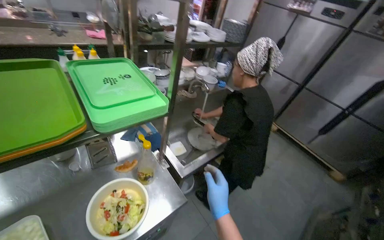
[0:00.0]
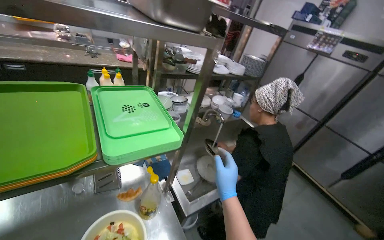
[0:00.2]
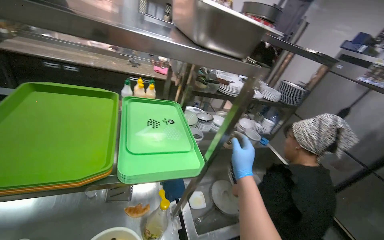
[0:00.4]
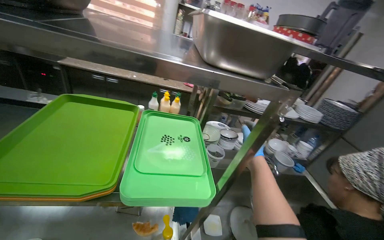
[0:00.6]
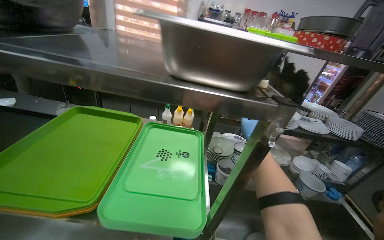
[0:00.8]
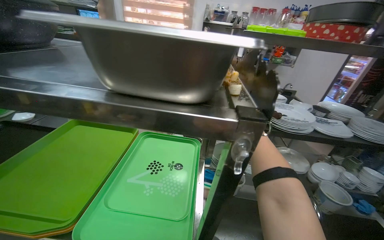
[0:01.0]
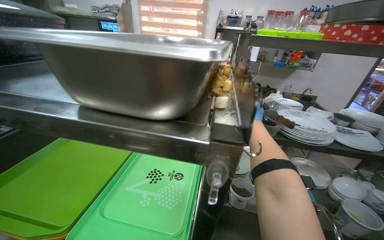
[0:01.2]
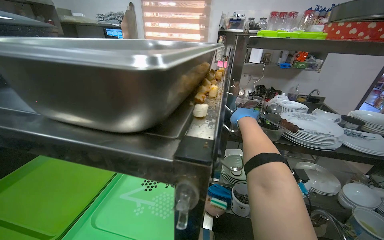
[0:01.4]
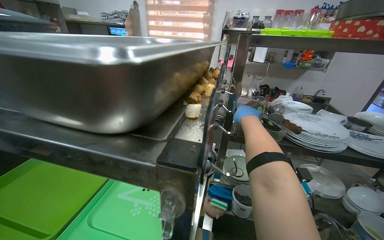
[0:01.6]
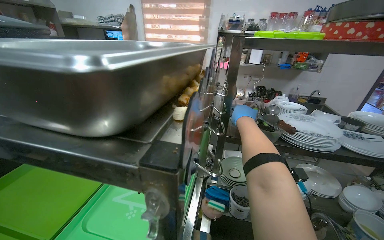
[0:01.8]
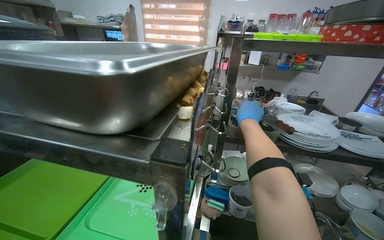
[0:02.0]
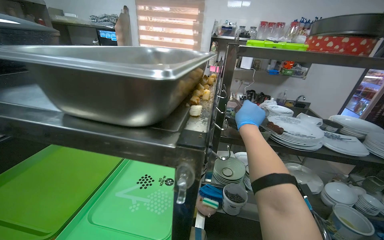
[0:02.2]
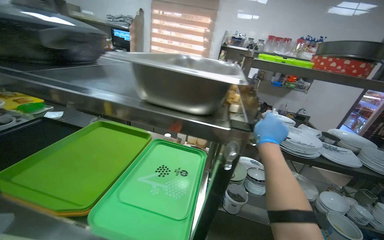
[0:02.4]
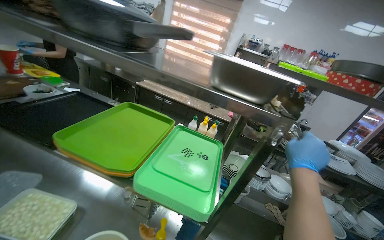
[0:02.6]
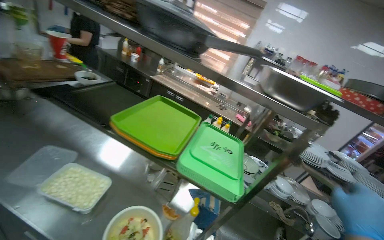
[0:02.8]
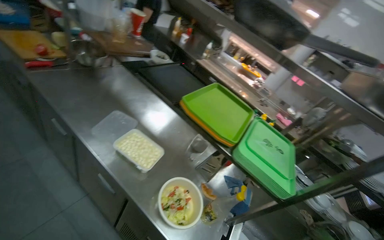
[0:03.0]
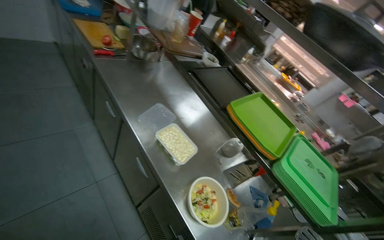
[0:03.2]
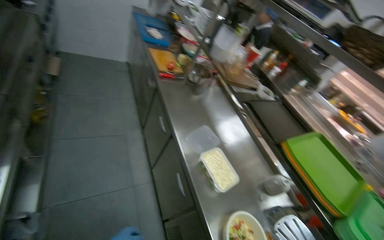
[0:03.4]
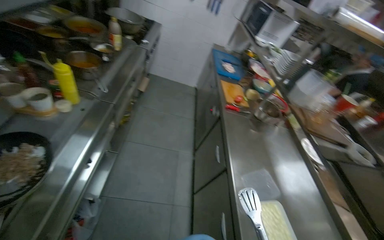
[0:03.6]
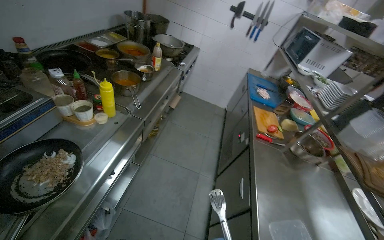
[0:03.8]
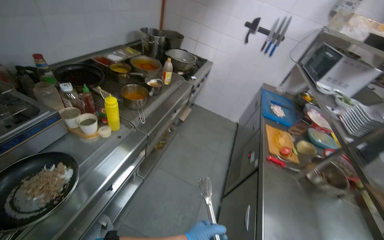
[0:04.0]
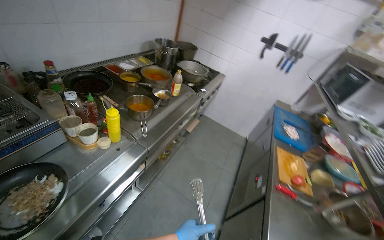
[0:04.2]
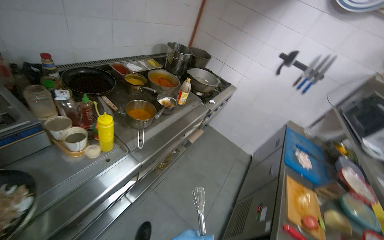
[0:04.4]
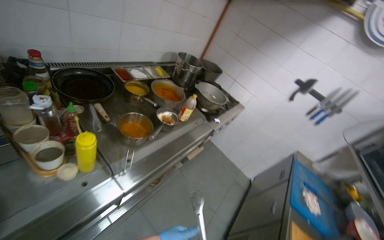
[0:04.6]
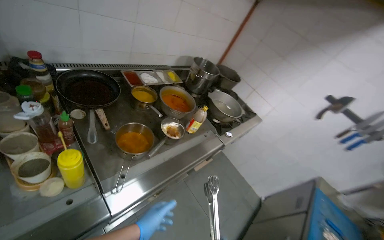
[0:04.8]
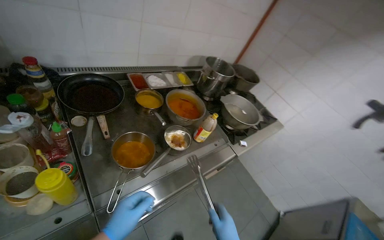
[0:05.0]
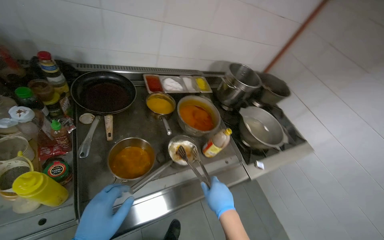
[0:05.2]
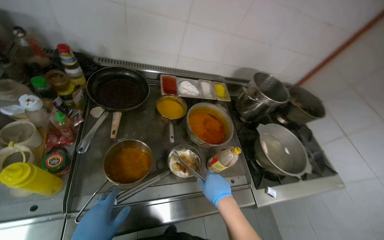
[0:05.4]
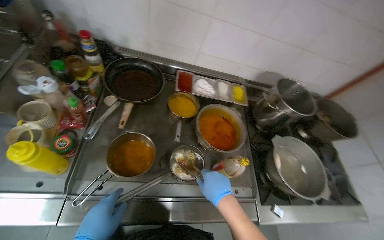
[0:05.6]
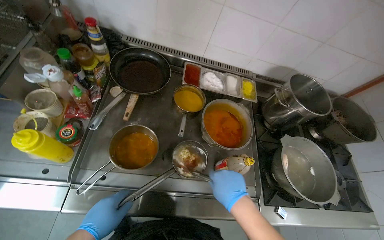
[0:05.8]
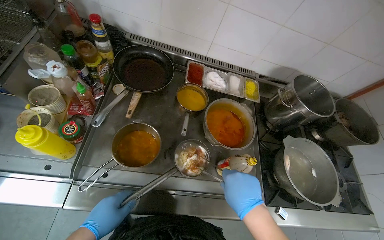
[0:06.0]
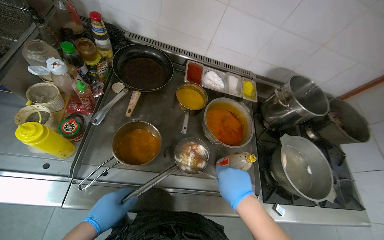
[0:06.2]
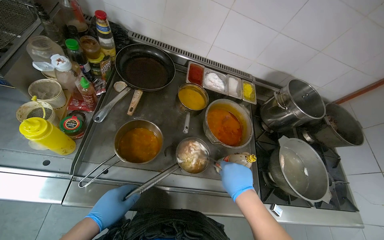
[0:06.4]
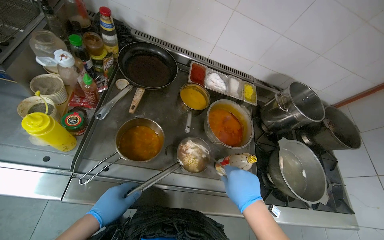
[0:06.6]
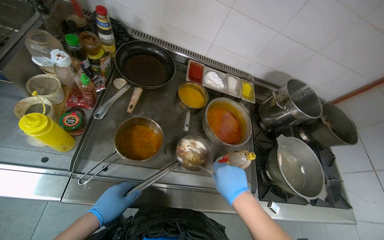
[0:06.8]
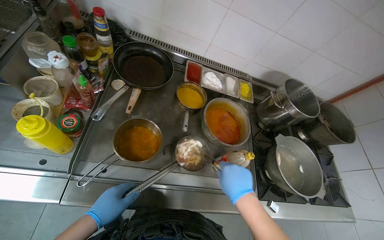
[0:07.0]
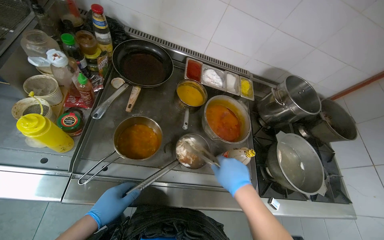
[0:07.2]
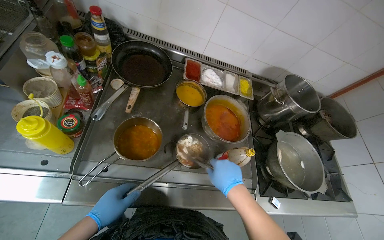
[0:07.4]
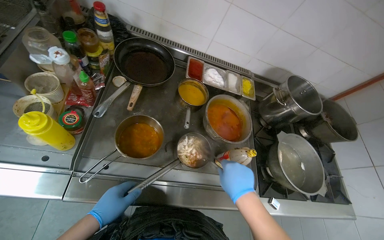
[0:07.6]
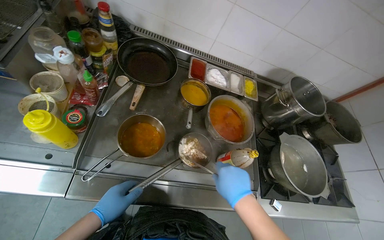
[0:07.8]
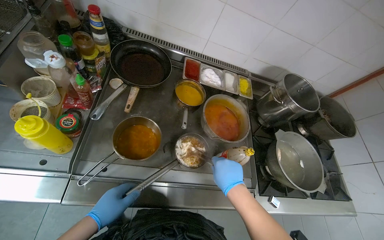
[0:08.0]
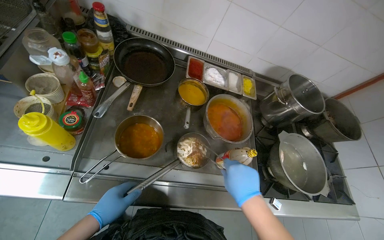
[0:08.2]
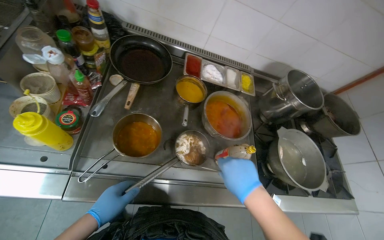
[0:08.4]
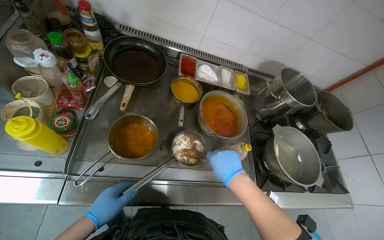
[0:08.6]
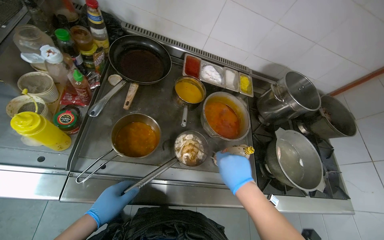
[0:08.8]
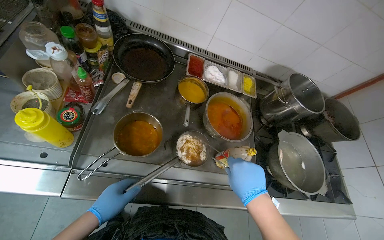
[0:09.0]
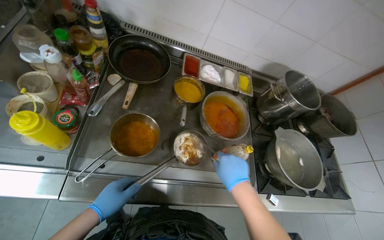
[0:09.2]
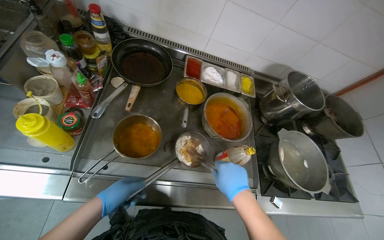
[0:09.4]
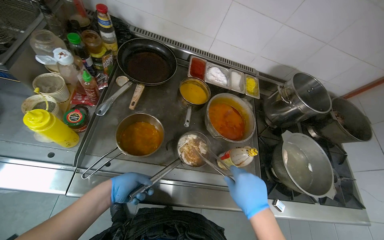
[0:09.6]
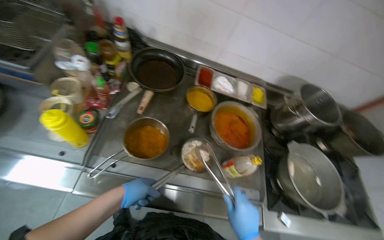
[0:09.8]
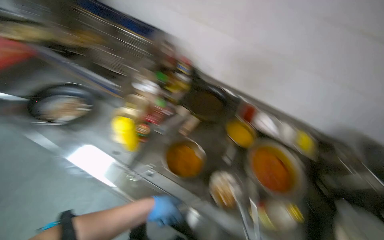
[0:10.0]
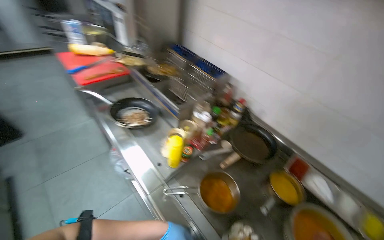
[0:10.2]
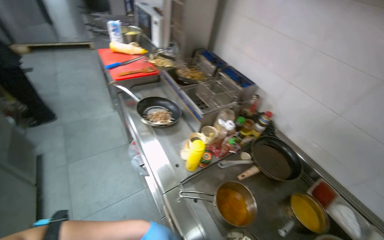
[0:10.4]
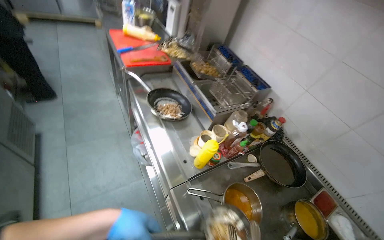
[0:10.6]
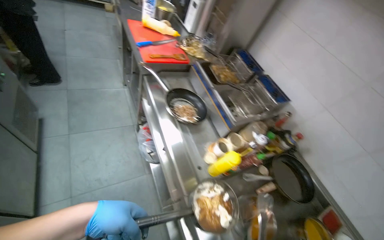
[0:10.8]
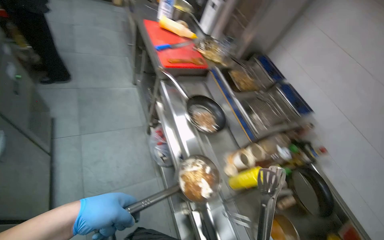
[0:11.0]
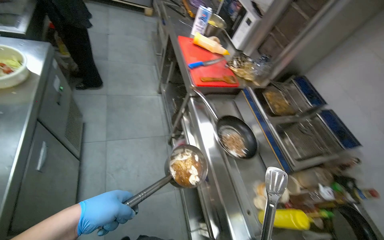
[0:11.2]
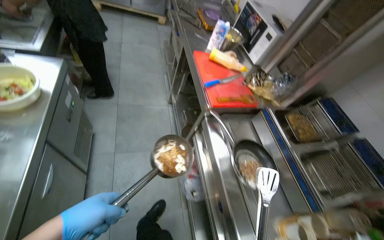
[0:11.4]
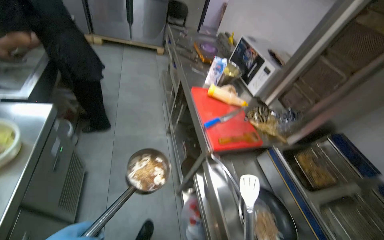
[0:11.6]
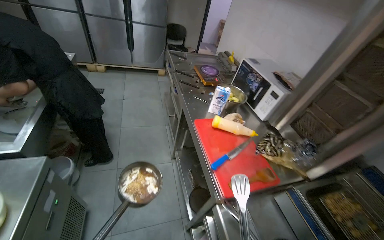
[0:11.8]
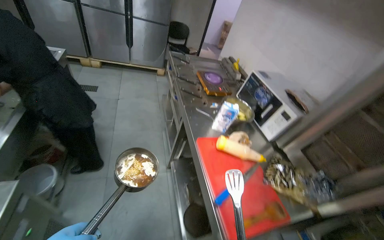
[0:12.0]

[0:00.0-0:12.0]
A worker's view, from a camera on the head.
Job: preparing food.
The whole recording: Peeling carrots and performing other tasks. The worker peels the carrots and performs other tasks in between.
0:00.0 to 0:01.6: The wearer moves roughly 50 cm. The head rotates about 50 degrees to the left. The camera pitches upward, by some 25 degrees.
0:01.6 to 0:03.0: The wearer moves about 60 cm. Everything in view rotates about 30 degrees clockwise.
0:03.0 to 0:04.4: The head travels roughly 60 cm. The wearer's head swings roughly 80 degrees to the left. The view tilts some 30 degrees upward.
0:04.4 to 0:06.0: The camera travels some 70 cm. The wearer's head swings roughly 55 degrees to the left.
0:06.0 to 0:09.0: The hands make small movements and keep their place.
0:09.0 to 0:10.4: The wearer's head swings approximately 55 degrees to the left. The camera pitches upward, by approximately 30 degrees.
0:10.4 to 0:12.0: The camera is carried some 1 m.

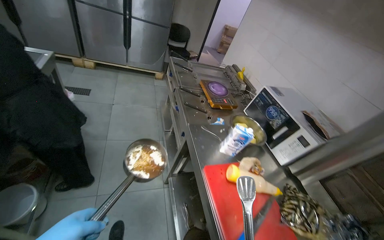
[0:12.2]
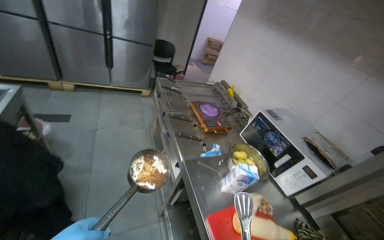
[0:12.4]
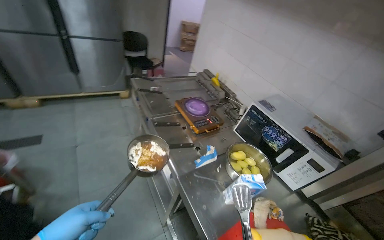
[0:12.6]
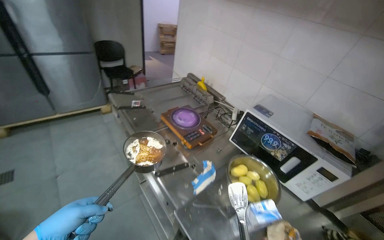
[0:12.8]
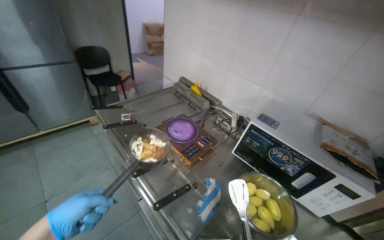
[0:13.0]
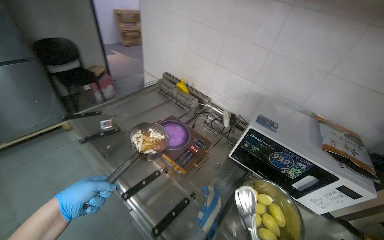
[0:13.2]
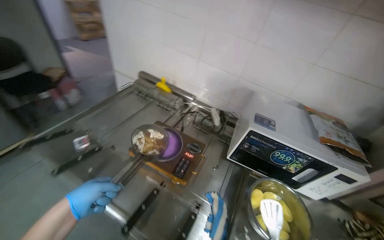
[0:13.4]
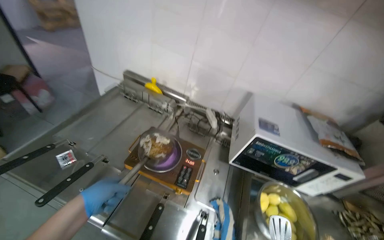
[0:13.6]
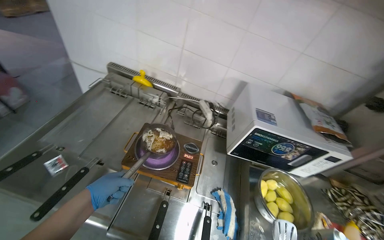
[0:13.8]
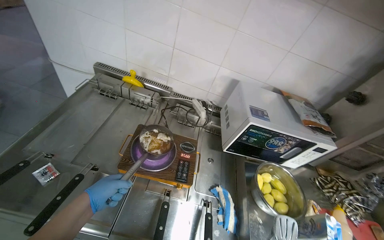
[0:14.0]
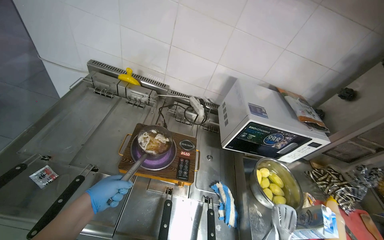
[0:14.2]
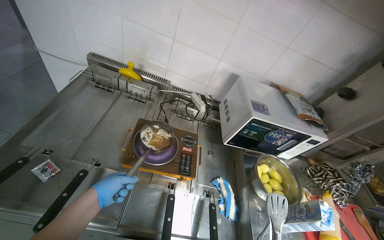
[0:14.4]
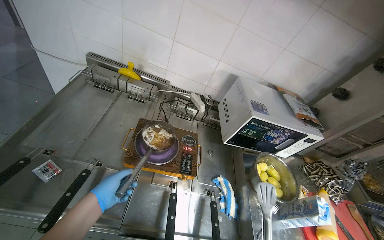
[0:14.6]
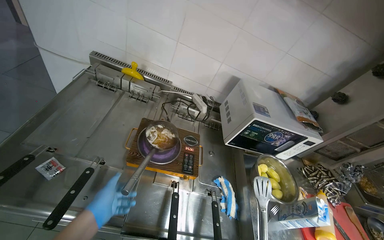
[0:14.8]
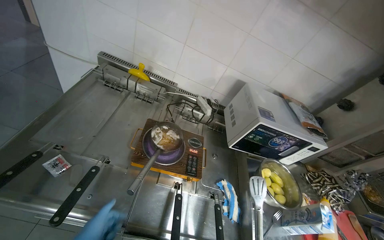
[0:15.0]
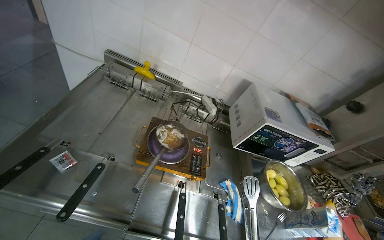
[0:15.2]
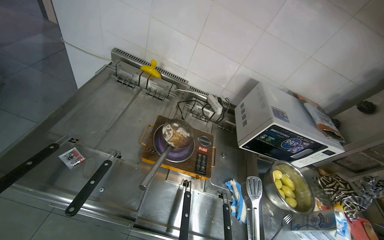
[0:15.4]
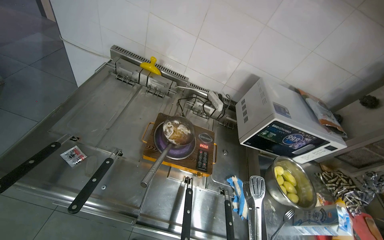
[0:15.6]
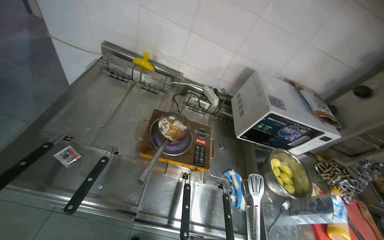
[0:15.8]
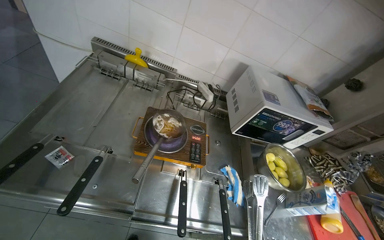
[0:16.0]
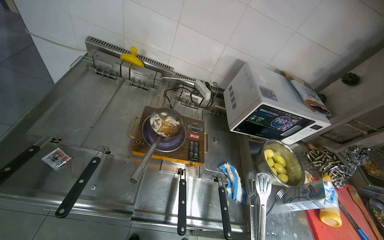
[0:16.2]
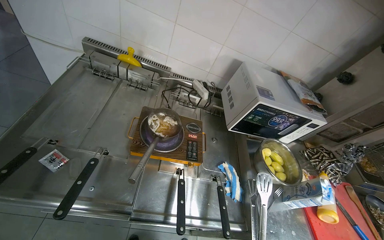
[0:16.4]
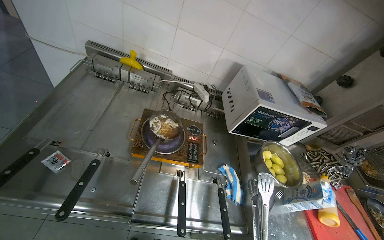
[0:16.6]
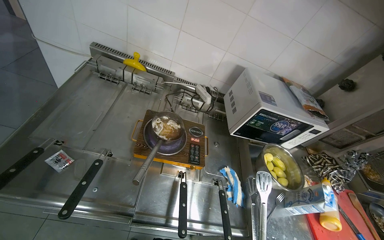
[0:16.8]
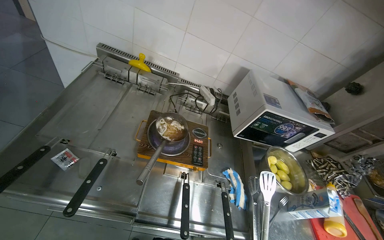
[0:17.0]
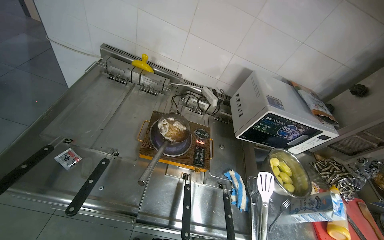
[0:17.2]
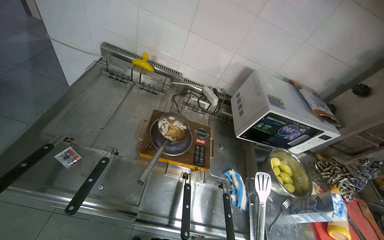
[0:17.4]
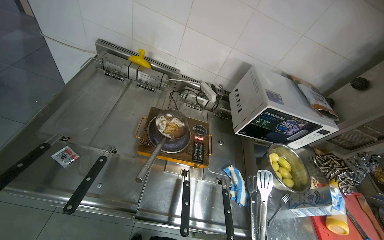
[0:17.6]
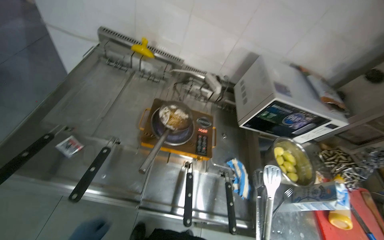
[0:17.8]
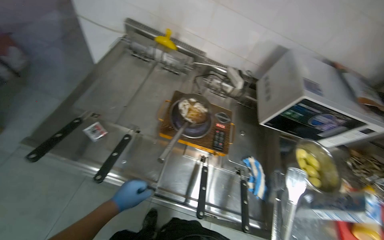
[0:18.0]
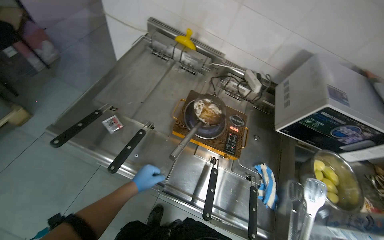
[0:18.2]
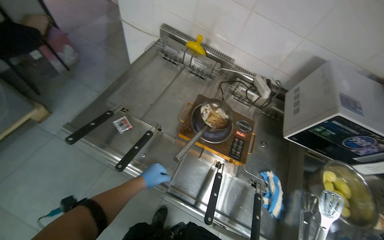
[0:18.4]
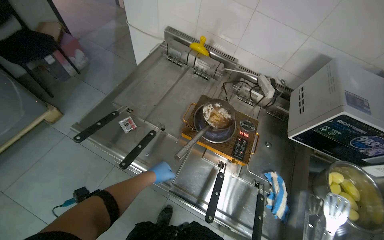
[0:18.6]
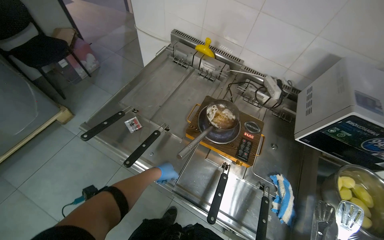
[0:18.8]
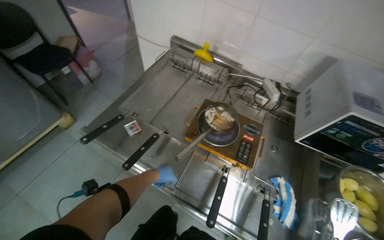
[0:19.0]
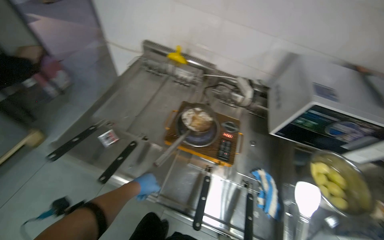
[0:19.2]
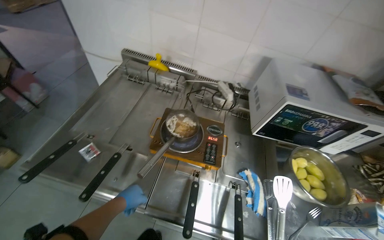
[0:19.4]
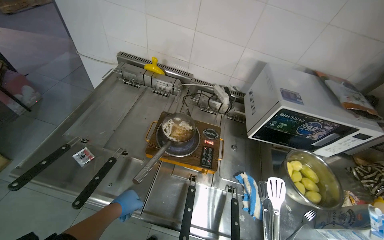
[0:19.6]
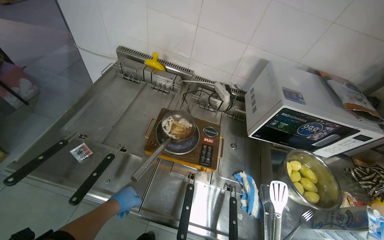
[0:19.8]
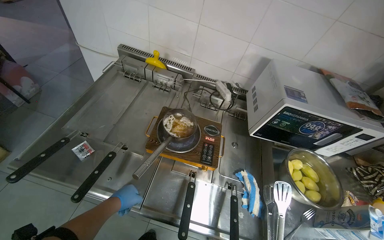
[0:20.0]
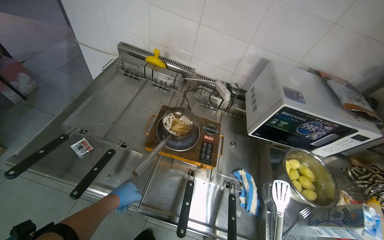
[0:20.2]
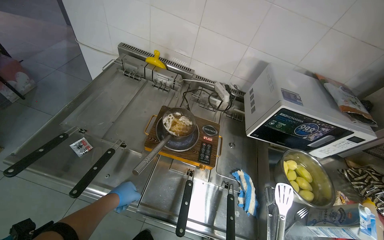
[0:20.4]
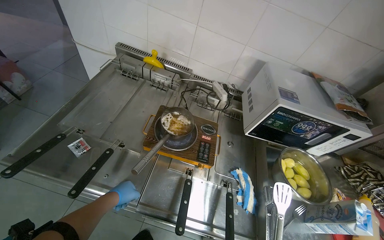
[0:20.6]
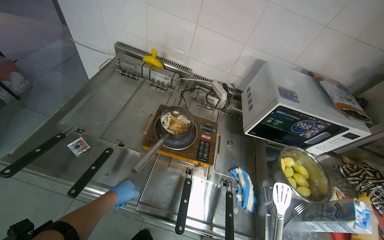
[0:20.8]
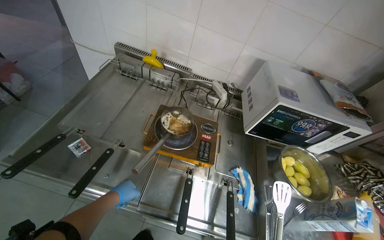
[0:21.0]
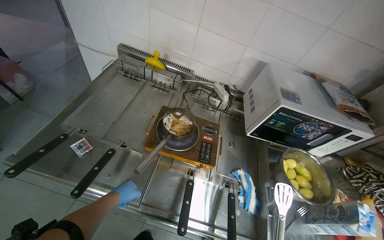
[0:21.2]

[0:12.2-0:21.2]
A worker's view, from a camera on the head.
Job: preparing food.
The whole recording: Peeling carrots and performing other tasks. The worker peels the carrots and performs other tasks in between.
0:12.2 to 0:13.8: The head travels roughly 1 m. The wearer looks roughly 60 degrees further to the right. The view tips downward by about 20 degrees.
0:16.6 to 0:18.2: The wearer looks about 20 degrees further to the left.
